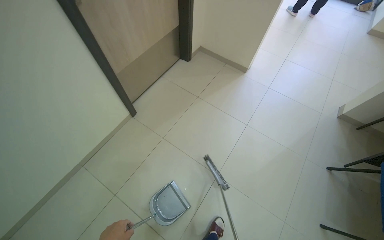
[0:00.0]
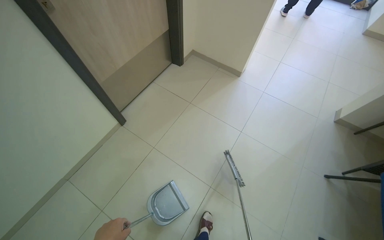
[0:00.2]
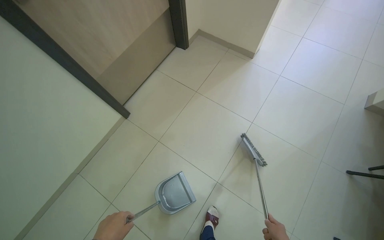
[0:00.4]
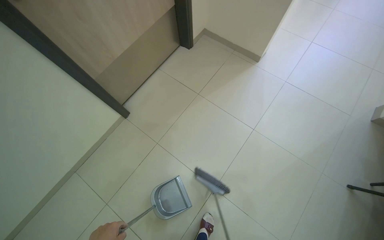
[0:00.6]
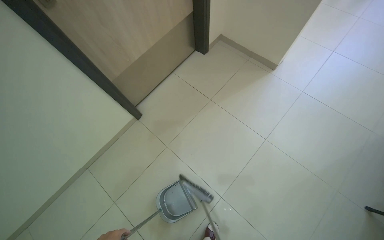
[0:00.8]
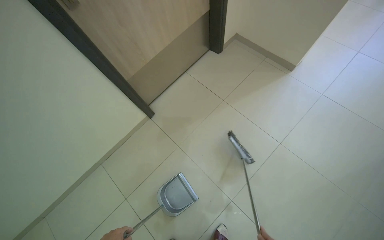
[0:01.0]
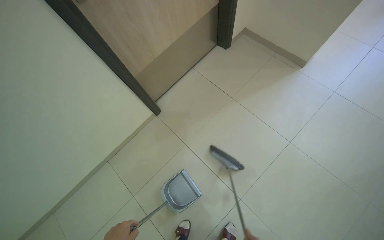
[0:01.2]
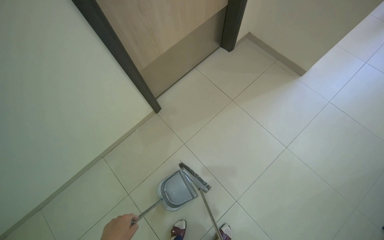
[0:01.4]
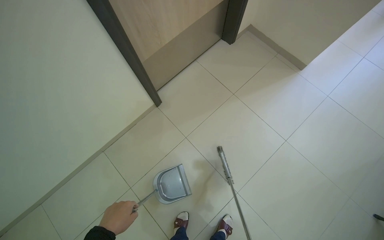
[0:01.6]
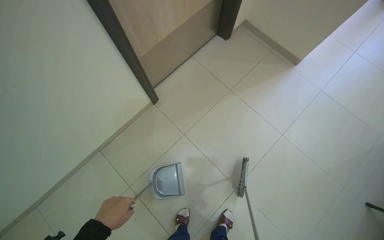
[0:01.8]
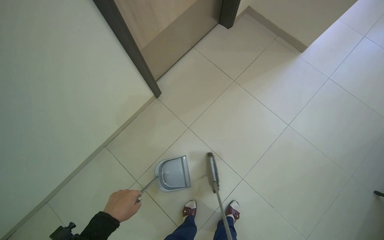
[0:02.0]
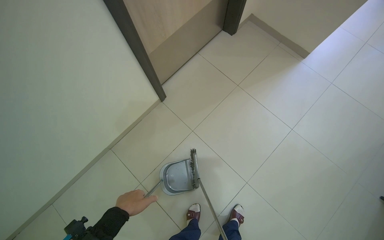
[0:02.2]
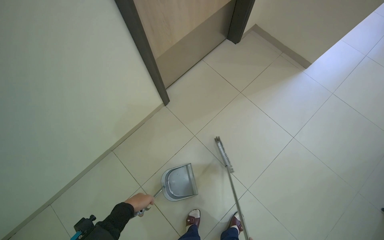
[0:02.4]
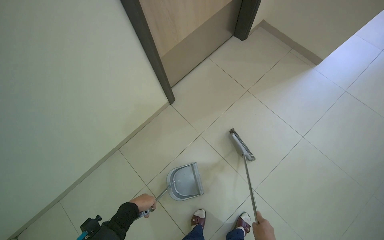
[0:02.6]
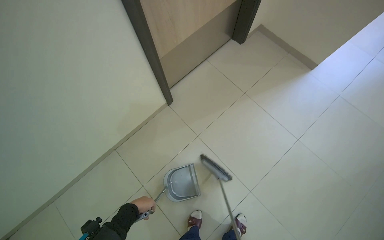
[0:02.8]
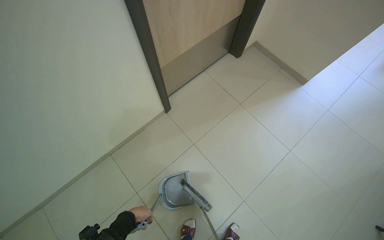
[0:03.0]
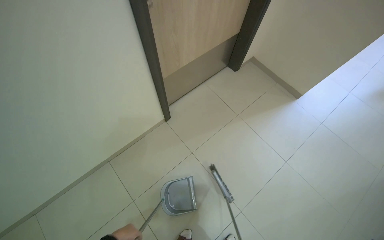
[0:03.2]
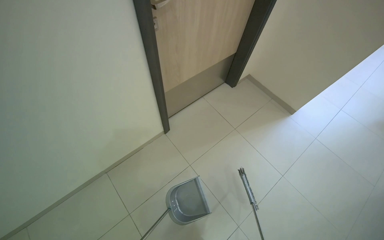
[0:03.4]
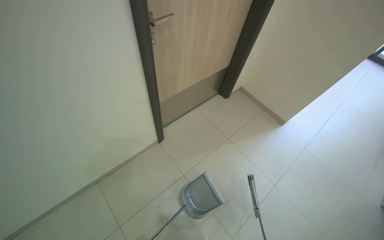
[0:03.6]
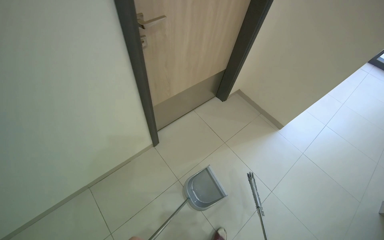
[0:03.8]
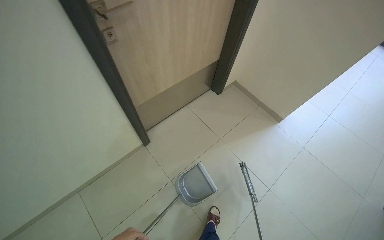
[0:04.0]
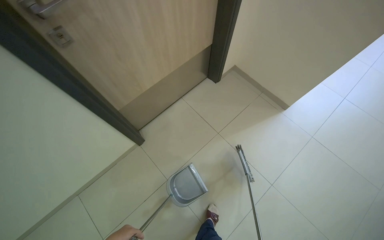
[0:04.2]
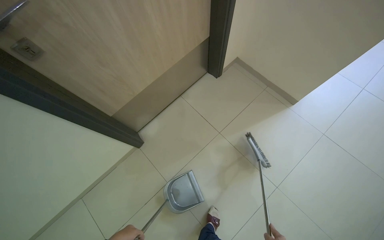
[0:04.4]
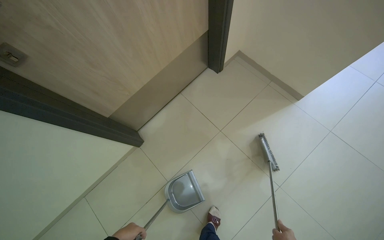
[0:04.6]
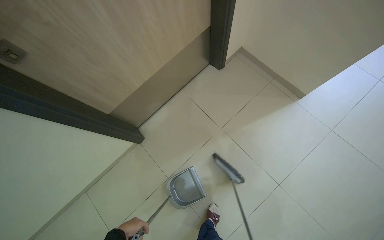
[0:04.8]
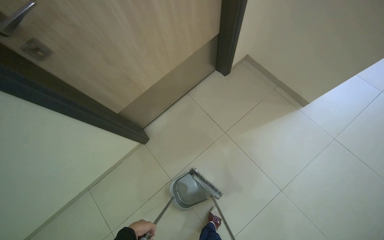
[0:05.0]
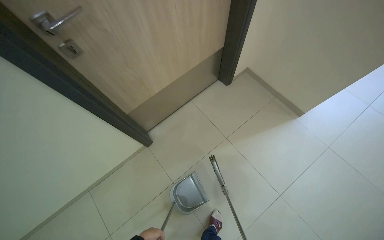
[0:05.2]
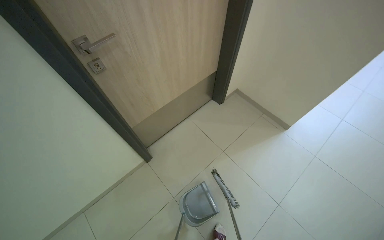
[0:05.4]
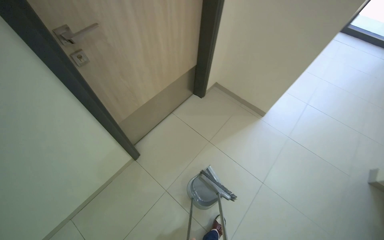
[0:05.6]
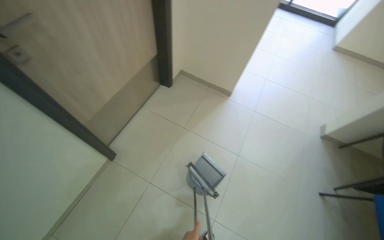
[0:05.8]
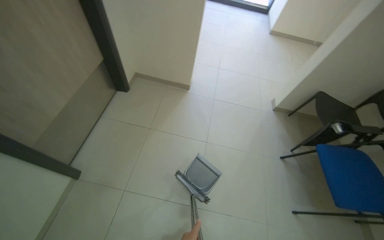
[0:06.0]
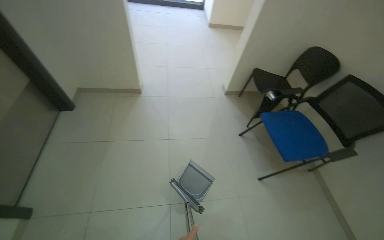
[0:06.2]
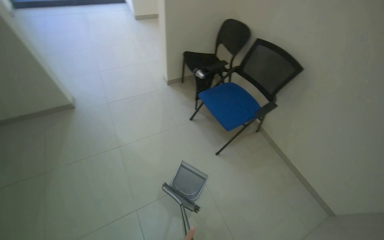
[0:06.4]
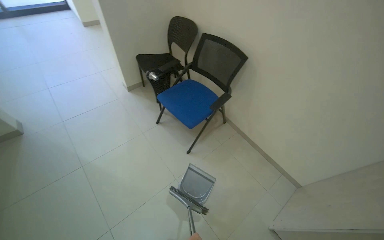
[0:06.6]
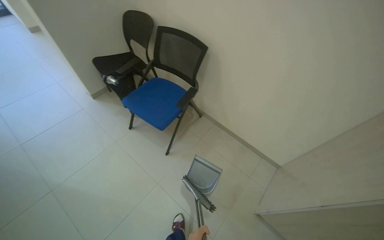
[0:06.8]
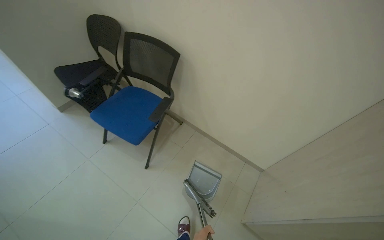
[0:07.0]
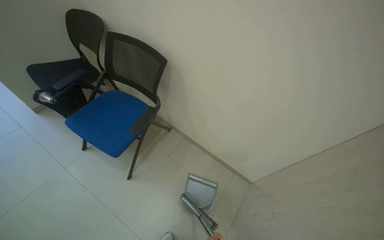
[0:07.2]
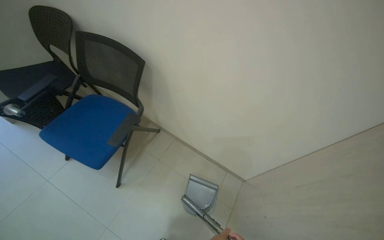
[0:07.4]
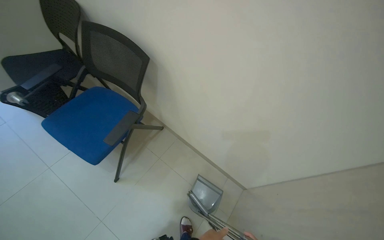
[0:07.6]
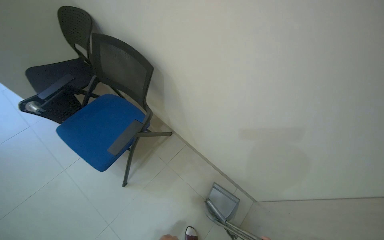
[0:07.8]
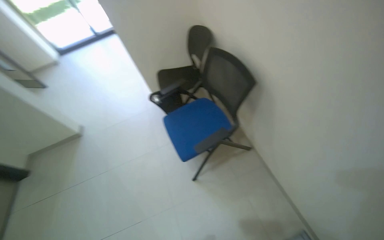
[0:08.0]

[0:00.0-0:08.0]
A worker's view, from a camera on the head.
Job: sweeping floor.
The whole recording: Sweeping tiled floor. The worker sweeps the tiled floor with a broom and dustpan.
0:01.6 to 0:03.2: The left hand heads farther from the camera and down the picture, covering about 15 cm.
0:03.2 to 0:04.8: The camera is carried some 60 cm.
0:04.8 to 0:06.4: The wearer moves roughly 90 cm. The wearer's head swings roughly 75 degrees to the right.
0:06.4 to 0:08.0: The head travels about 70 cm. The camera is aimed some 15 degrees further to the left.

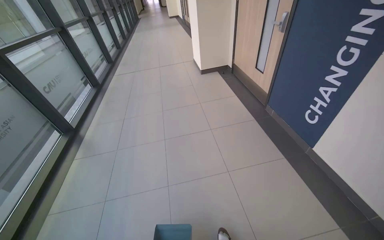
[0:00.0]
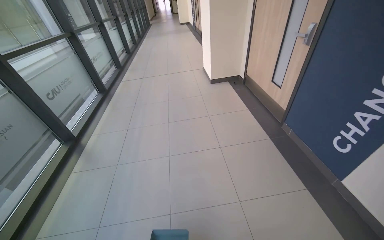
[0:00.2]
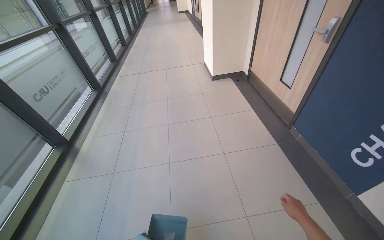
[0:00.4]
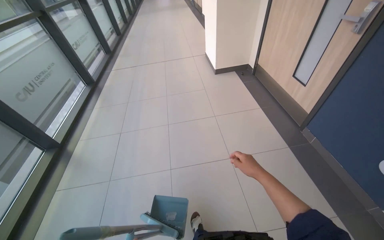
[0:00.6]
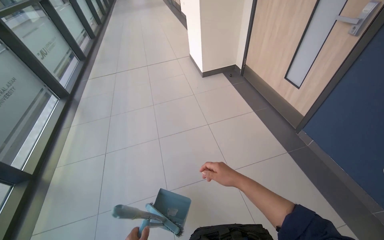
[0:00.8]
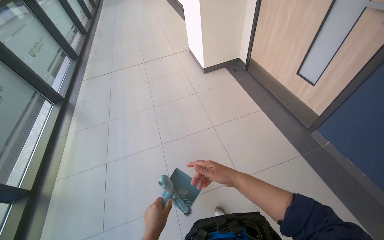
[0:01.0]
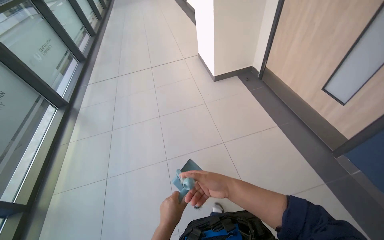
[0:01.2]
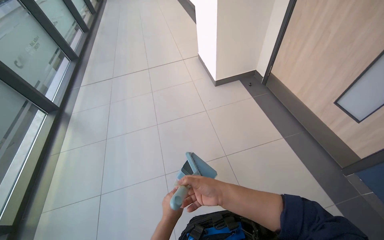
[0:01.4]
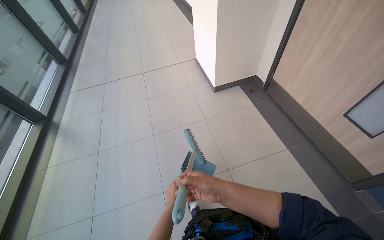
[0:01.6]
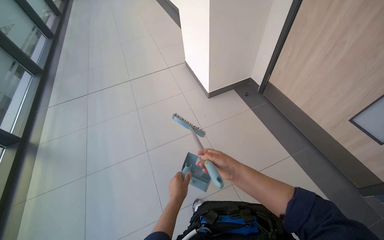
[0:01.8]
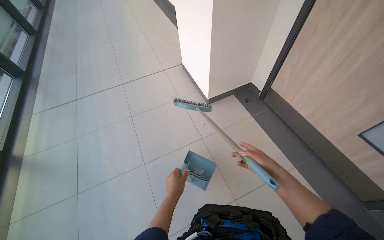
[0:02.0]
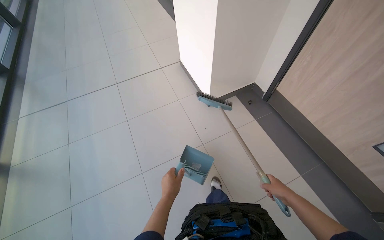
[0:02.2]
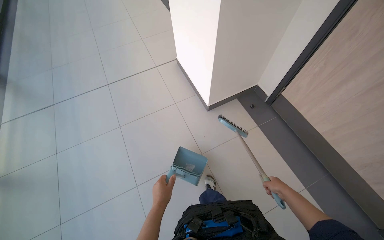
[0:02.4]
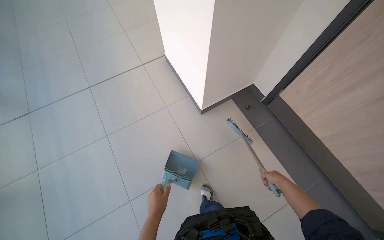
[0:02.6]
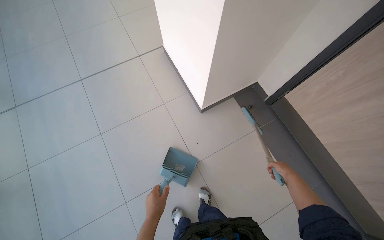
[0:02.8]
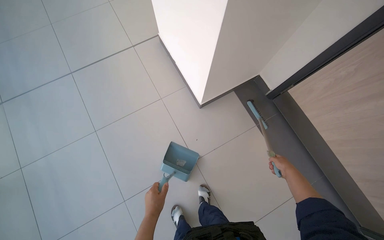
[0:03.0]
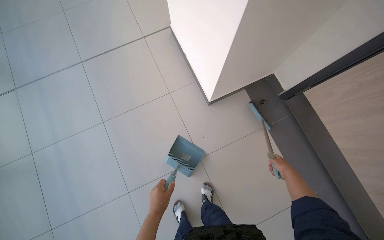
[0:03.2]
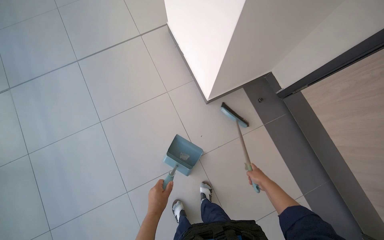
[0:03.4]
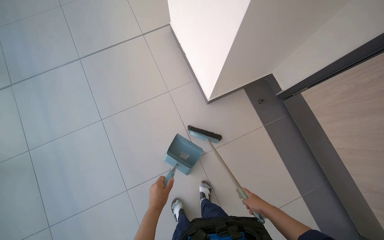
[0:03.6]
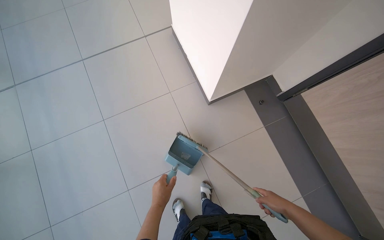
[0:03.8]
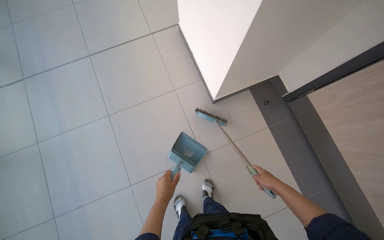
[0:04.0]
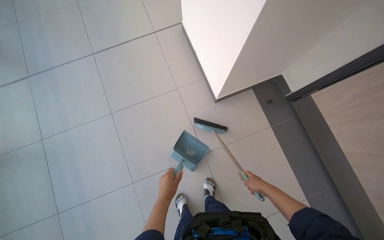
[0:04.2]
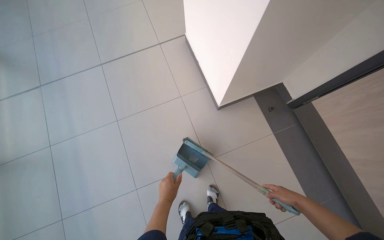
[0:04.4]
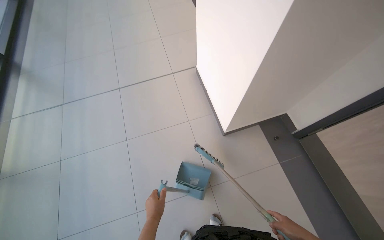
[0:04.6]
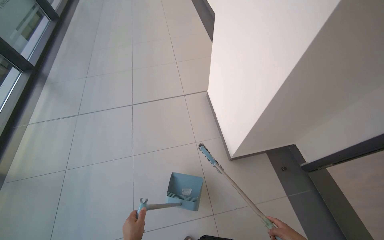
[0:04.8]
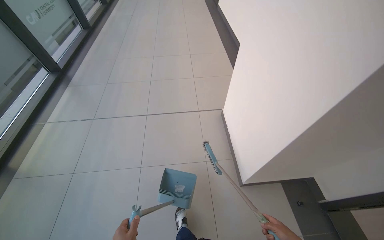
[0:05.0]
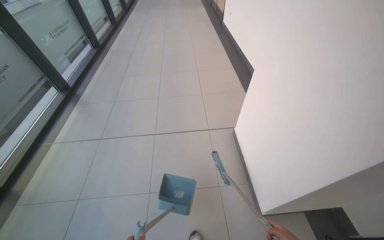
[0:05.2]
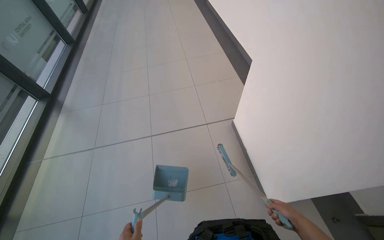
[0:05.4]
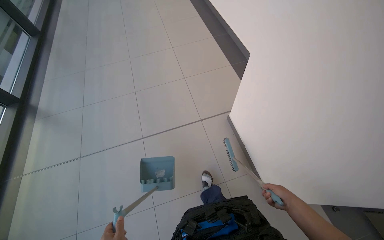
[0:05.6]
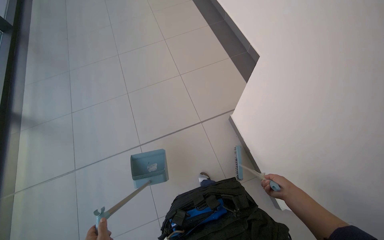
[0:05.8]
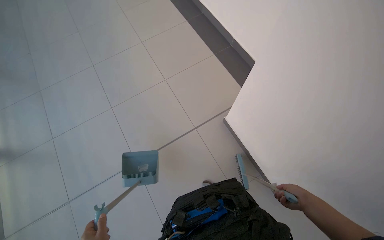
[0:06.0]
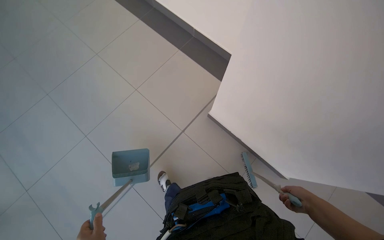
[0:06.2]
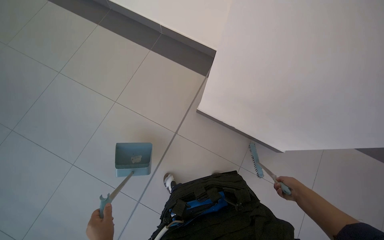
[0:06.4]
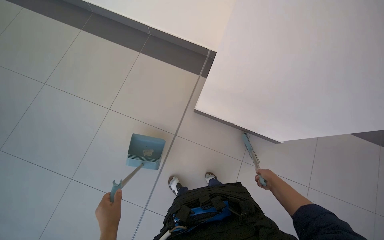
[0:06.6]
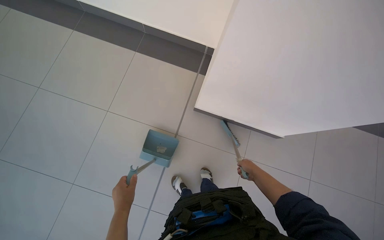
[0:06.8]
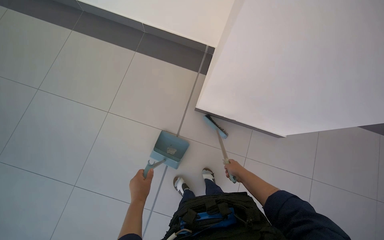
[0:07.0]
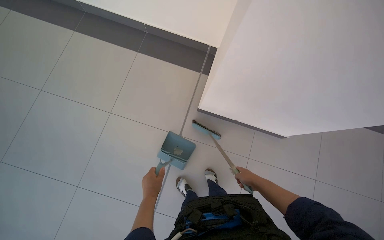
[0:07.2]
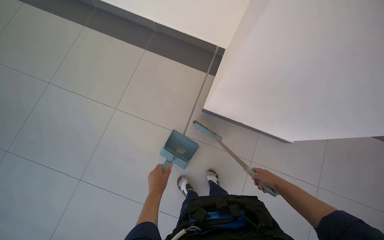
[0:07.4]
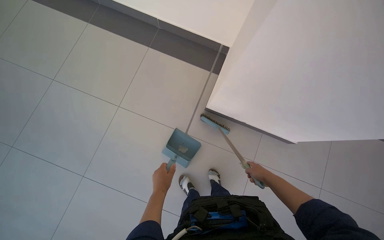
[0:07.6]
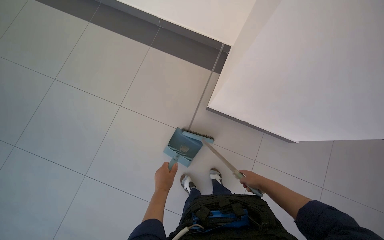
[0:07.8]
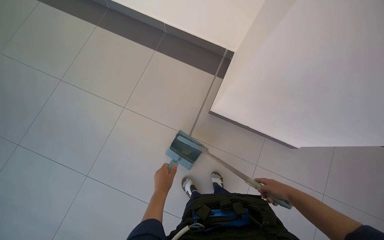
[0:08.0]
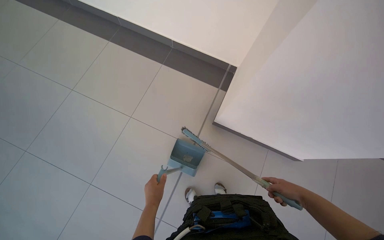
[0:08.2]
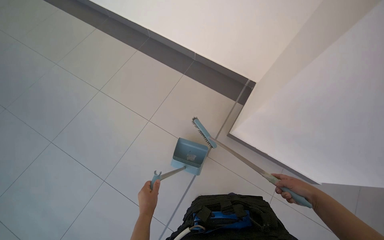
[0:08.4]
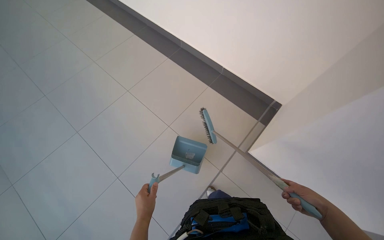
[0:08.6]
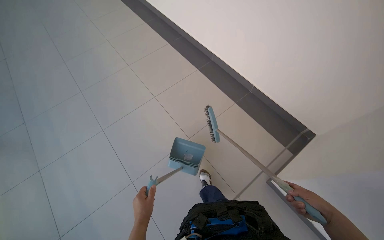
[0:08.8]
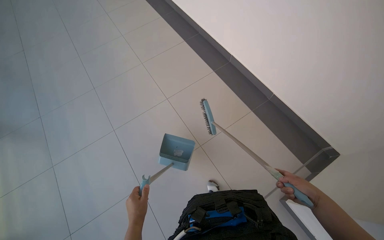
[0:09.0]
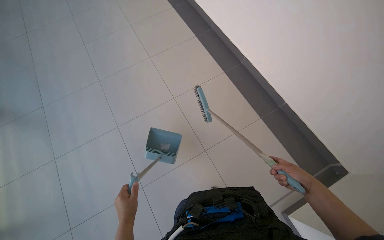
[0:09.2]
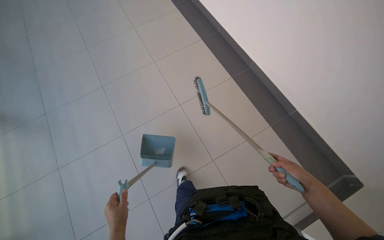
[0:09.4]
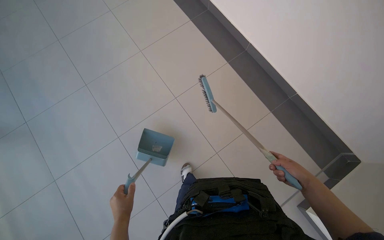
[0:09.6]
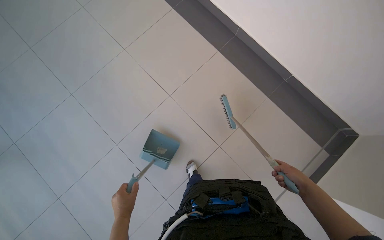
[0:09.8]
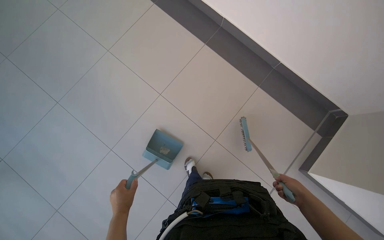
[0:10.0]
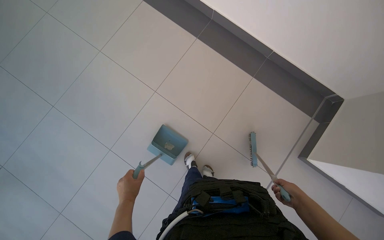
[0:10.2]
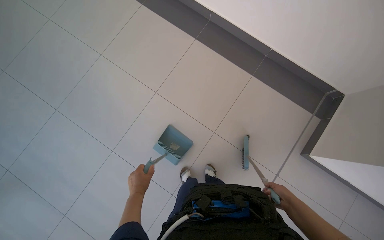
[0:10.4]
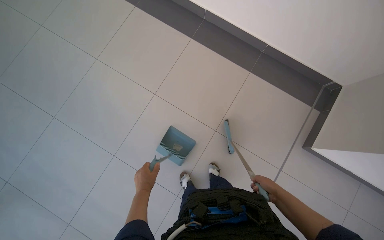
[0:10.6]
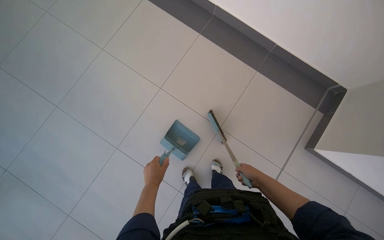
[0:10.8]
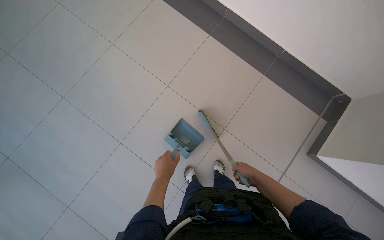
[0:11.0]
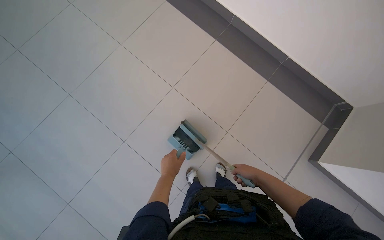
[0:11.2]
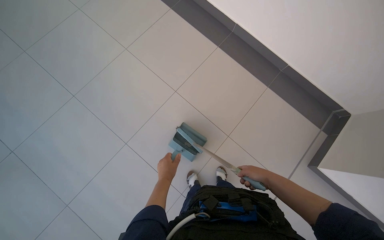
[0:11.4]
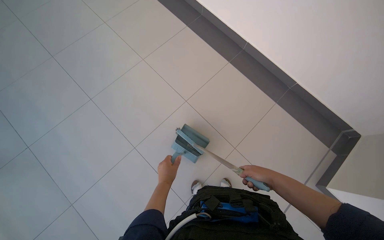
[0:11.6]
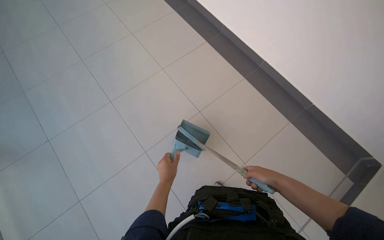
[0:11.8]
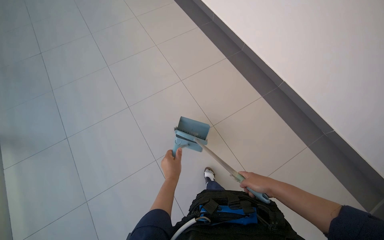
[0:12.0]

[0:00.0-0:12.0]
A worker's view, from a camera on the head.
Job: sweeping floor.
The whole recording: Sweeping hallway floor. The worker sweeps the tiled floor in the hallway using a broom and dustpan.
0:00.0 to 0:01.6: The wearer moves roughly 1.5 m.
0:01.6 to 0:03.0: The head travels about 1 m. The wearer looks approximately 20 degrees further downward.
0:04.4 to 0:06.0: The wearer moves roughly 60 cm. The view tips upward by roughly 15 degrees.
0:06.0 to 0:07.6: The head travels roughly 50 cm.
0:07.6 to 0:09.0: The head rotates some 20 degrees to the left. The view tilts approximately 15 degrees upward. The left hand is displaced down the picture and nearer to the camera by approximately 10 cm.
0:09.0 to 0:10.4: The right hand shifts about 10 cm to the left, while the left hand goes some 20 cm up the picture.
0:10.4 to 0:12.0: The wearer's head swings roughly 25 degrees to the left. The view tilts some 15 degrees upward.
